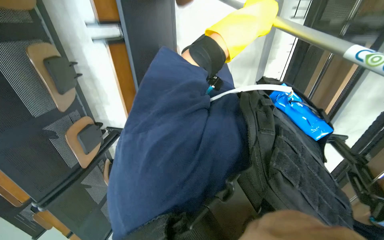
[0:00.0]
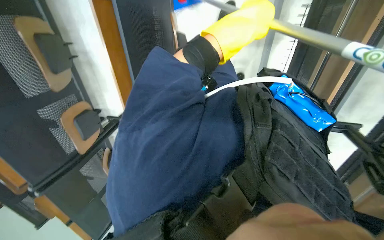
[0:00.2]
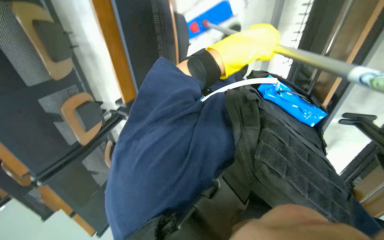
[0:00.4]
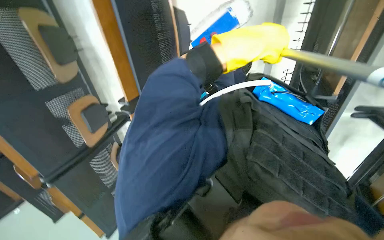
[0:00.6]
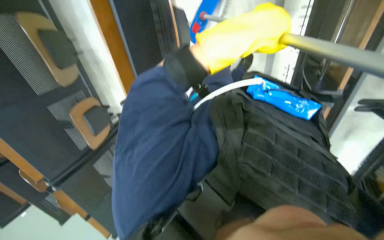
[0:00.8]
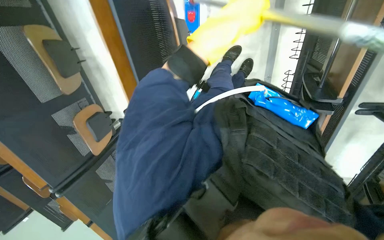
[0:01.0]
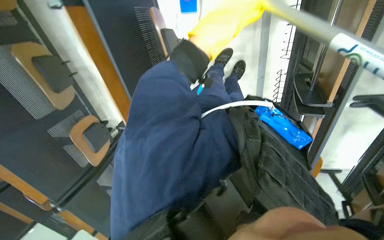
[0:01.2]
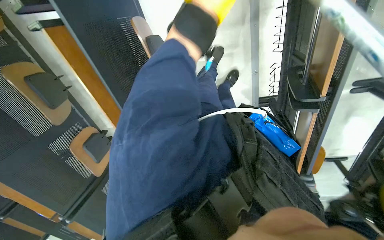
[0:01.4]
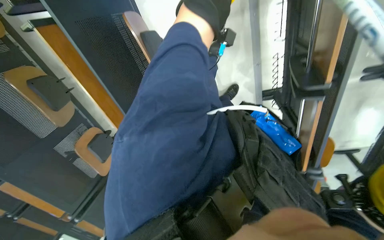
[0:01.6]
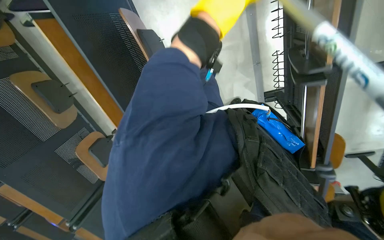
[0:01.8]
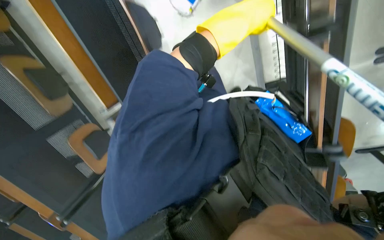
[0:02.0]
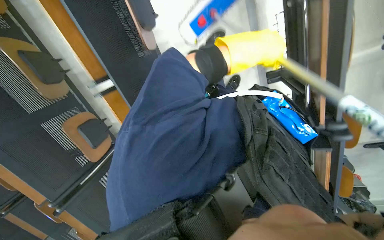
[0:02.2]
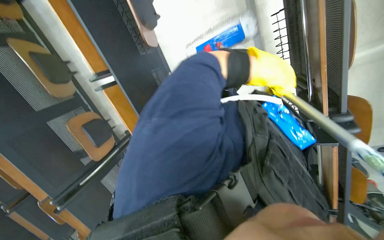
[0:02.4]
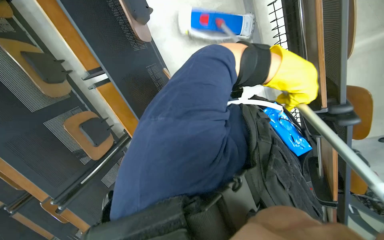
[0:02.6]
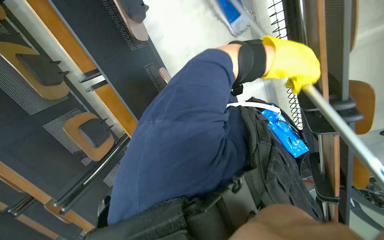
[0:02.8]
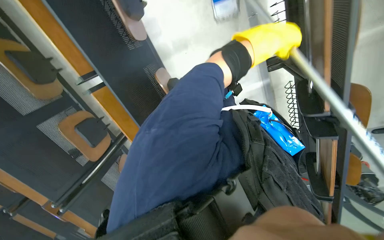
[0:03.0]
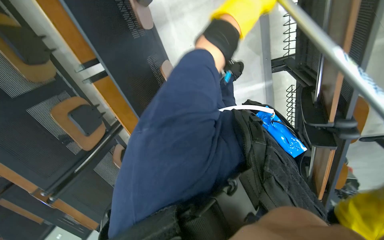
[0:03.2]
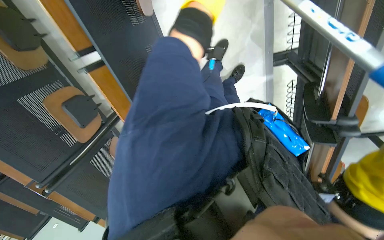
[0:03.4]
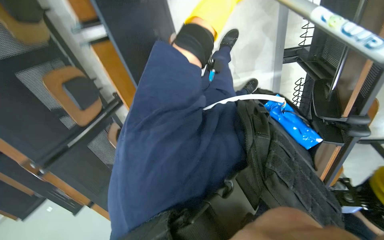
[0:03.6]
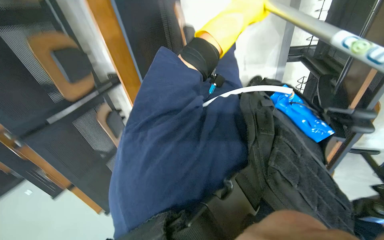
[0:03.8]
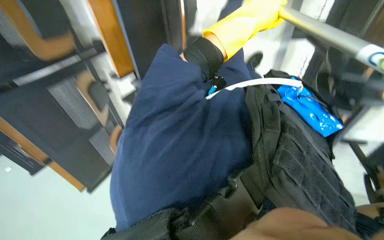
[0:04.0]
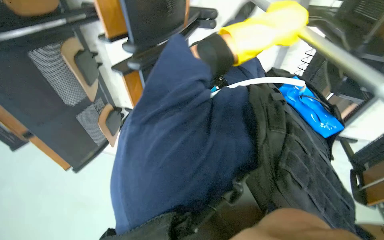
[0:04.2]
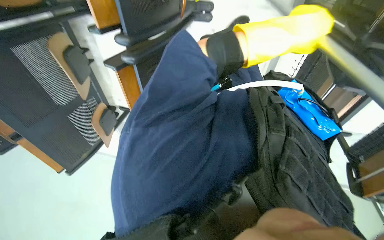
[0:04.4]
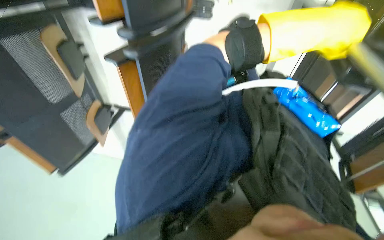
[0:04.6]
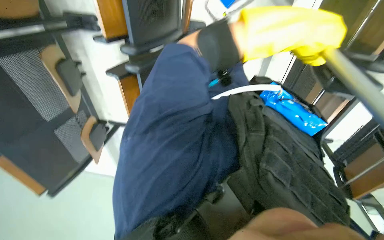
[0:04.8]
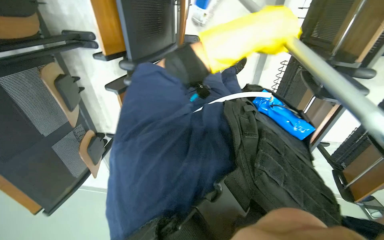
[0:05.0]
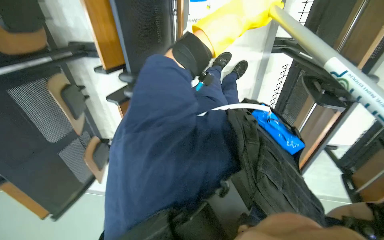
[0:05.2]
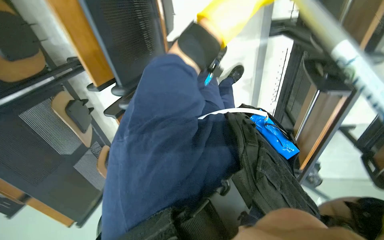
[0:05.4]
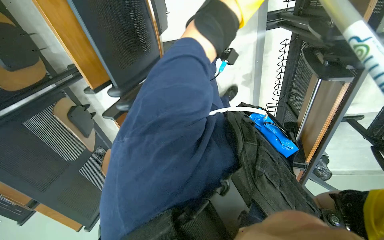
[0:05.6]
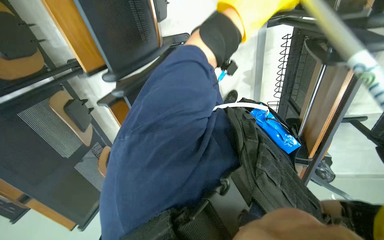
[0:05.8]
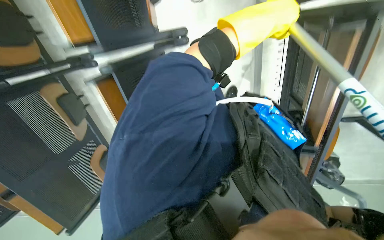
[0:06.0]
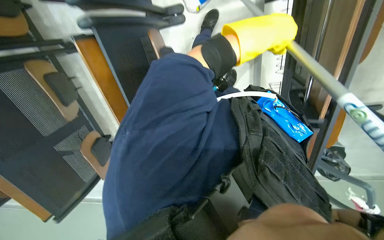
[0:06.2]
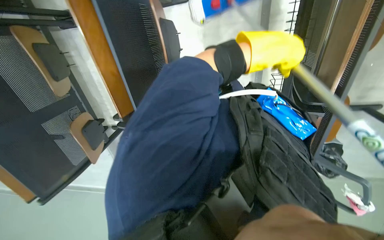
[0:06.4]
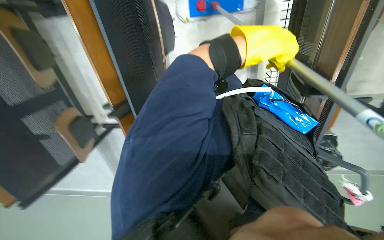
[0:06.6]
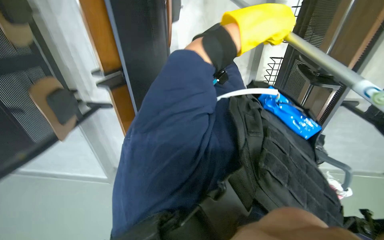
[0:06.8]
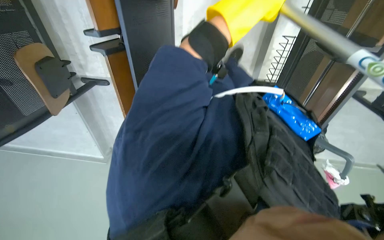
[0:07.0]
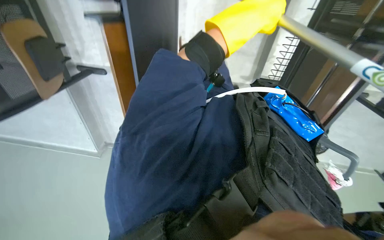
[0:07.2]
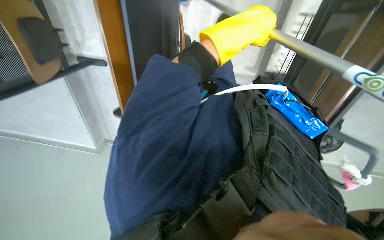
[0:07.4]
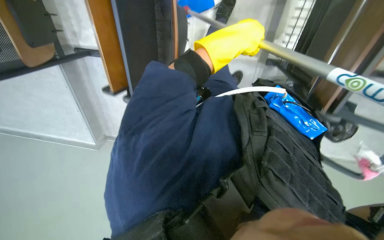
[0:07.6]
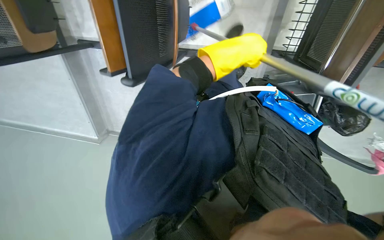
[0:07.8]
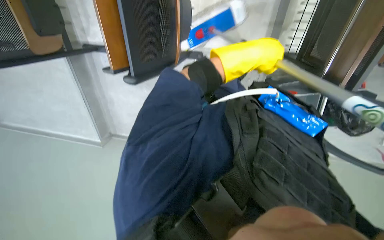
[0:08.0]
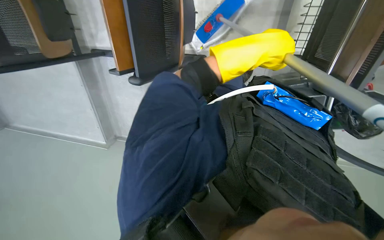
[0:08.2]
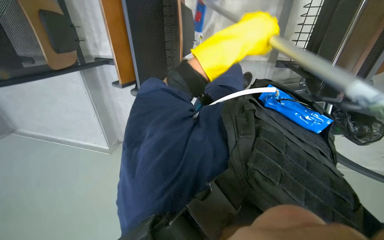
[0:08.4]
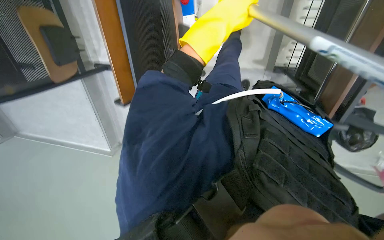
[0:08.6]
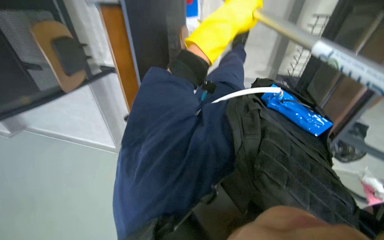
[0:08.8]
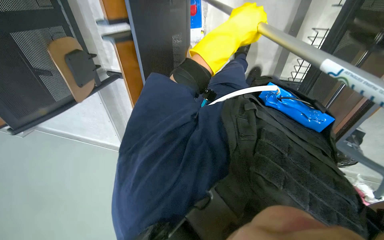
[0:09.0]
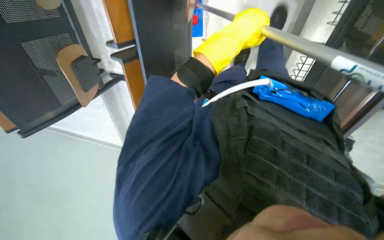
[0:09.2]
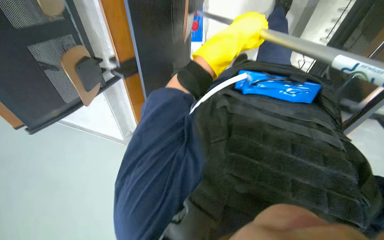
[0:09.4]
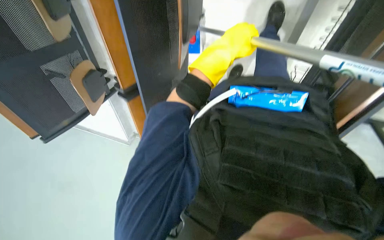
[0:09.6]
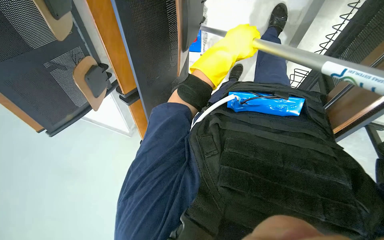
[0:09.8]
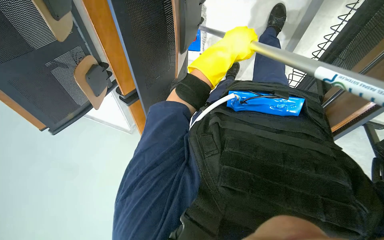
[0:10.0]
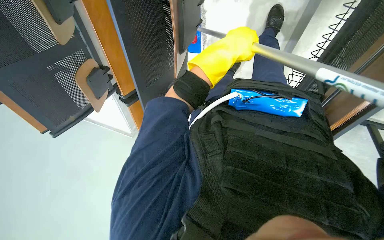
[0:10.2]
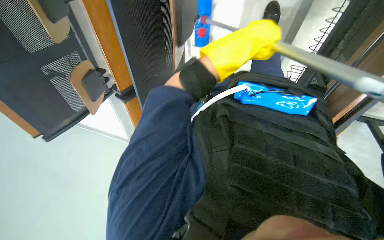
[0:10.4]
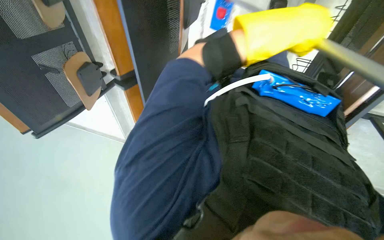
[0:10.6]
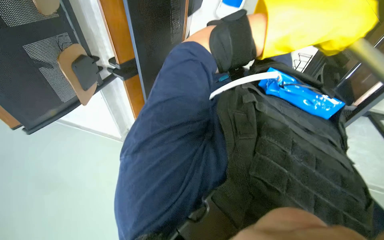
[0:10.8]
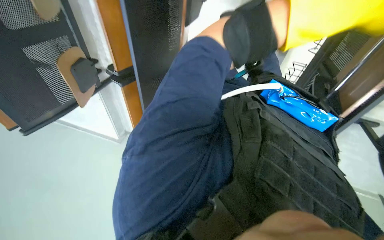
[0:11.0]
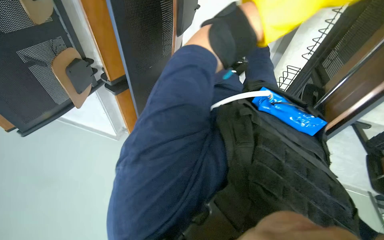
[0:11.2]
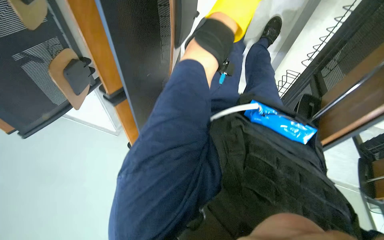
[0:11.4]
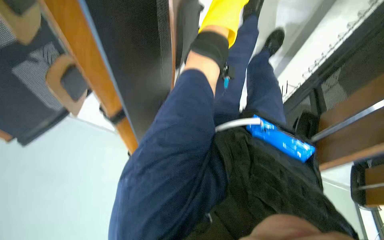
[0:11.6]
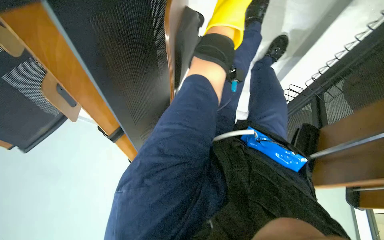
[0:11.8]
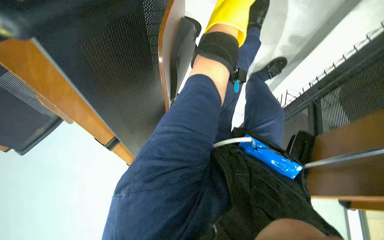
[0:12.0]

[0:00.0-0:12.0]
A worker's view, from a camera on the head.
Job: mopping floor.
The whole recording: Mopping classroom floor. The worker mops the classroom floor with a long-handled mop.
0:03.0 to 0:04.4: The wearer looks roughly 15 degrees further downward.
0:04.4 to 0:06.0: The left hand goes to the left and returns, approximately 5 cm each way.
0:06.0 to 0:07.6: The wearer looks roughly 30 degrees further downward. The left hand heads to the left, covering some 10 cm.

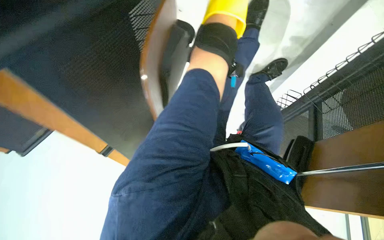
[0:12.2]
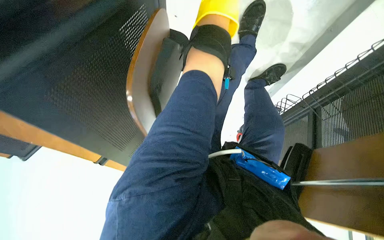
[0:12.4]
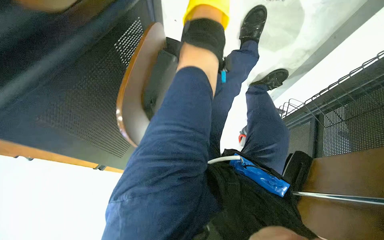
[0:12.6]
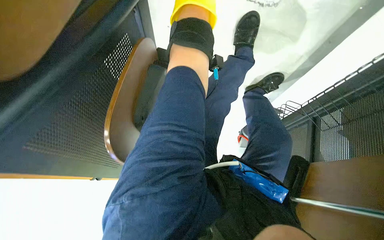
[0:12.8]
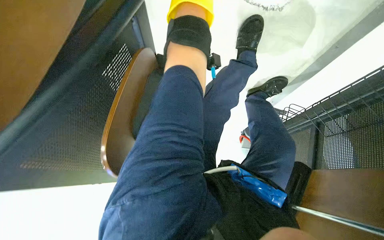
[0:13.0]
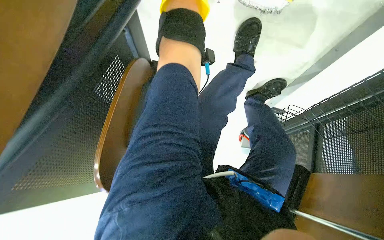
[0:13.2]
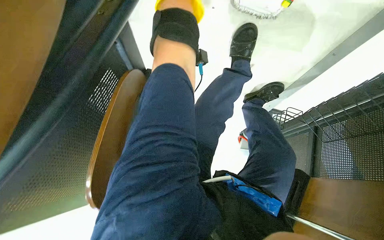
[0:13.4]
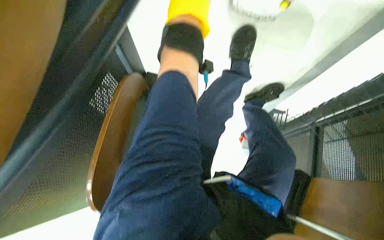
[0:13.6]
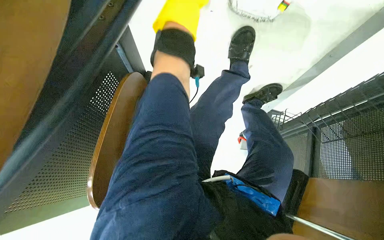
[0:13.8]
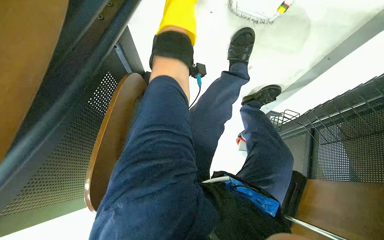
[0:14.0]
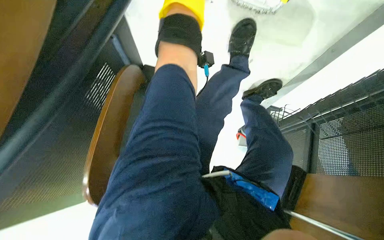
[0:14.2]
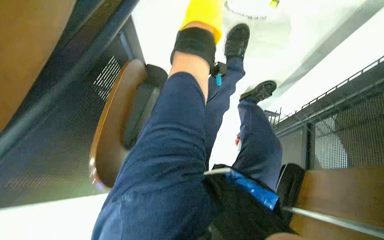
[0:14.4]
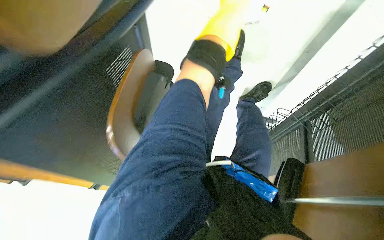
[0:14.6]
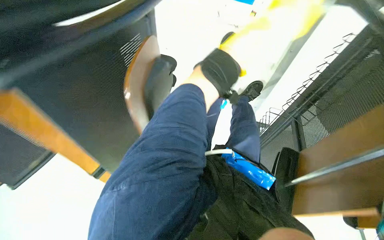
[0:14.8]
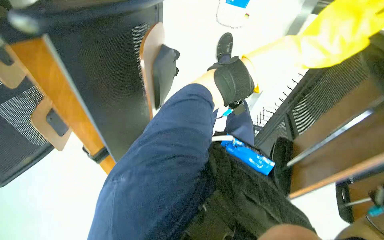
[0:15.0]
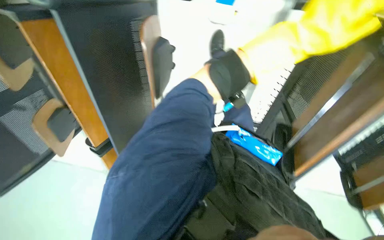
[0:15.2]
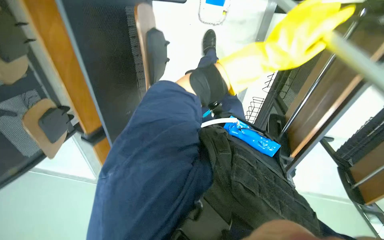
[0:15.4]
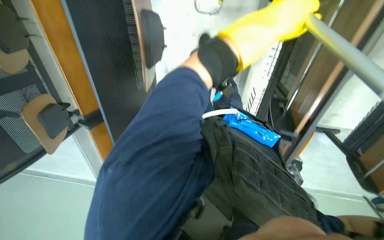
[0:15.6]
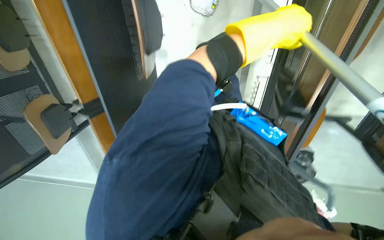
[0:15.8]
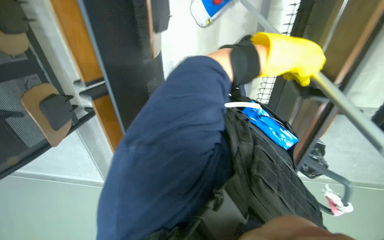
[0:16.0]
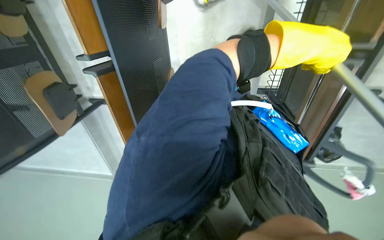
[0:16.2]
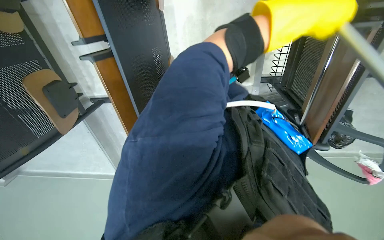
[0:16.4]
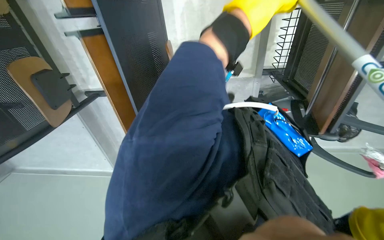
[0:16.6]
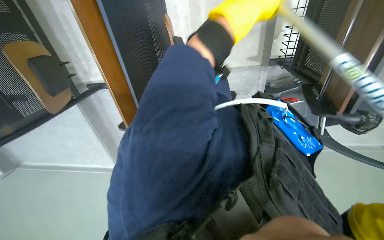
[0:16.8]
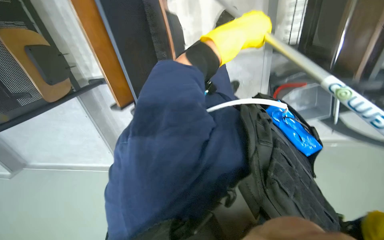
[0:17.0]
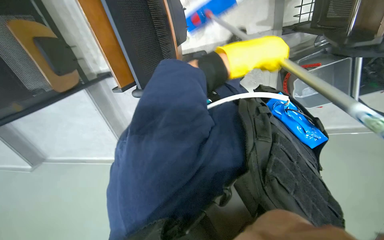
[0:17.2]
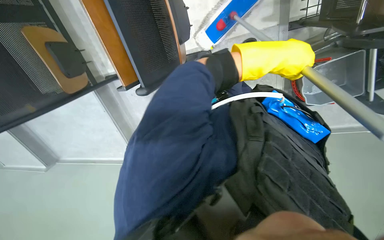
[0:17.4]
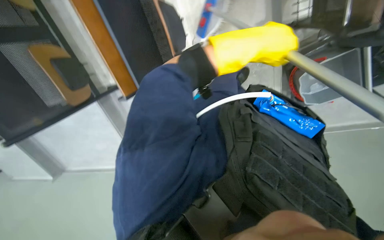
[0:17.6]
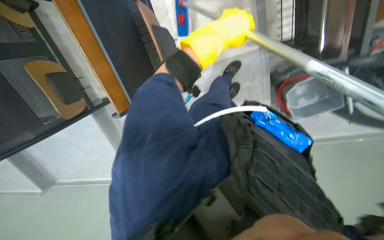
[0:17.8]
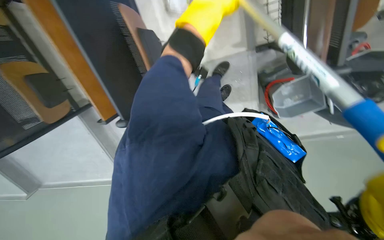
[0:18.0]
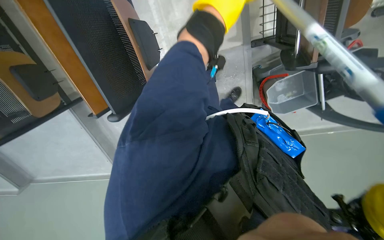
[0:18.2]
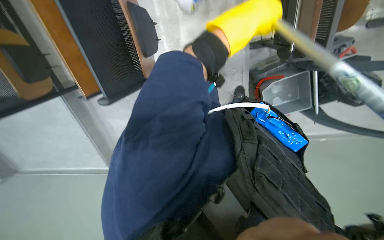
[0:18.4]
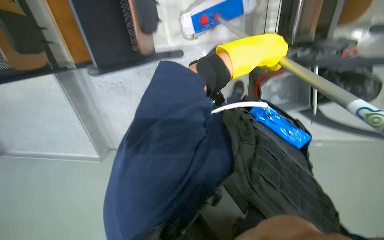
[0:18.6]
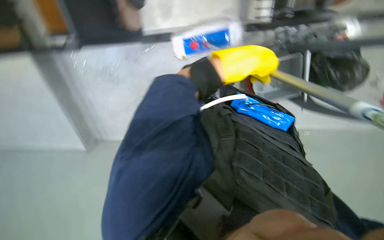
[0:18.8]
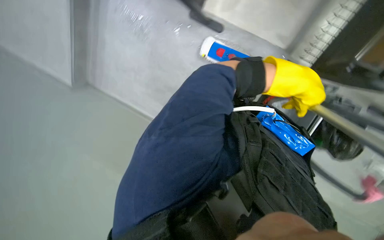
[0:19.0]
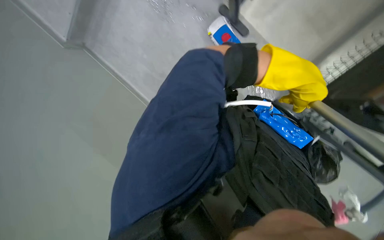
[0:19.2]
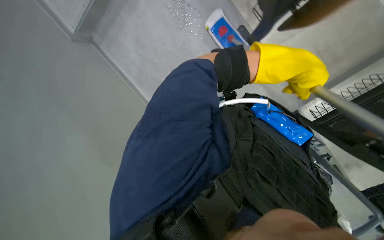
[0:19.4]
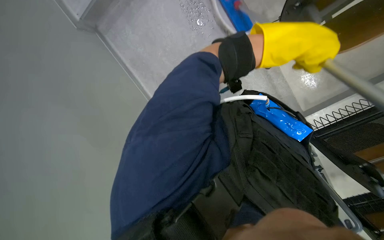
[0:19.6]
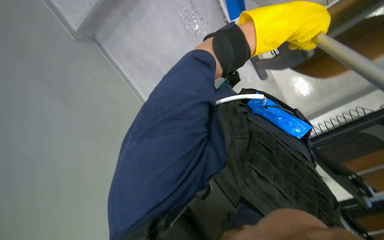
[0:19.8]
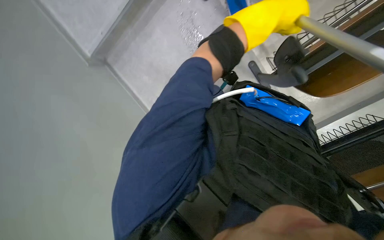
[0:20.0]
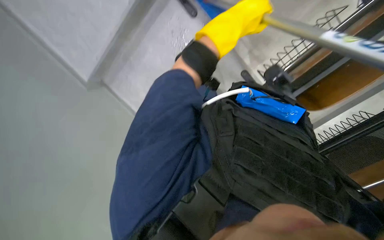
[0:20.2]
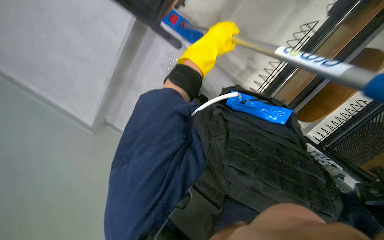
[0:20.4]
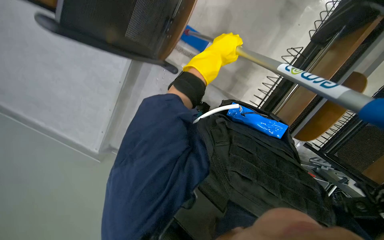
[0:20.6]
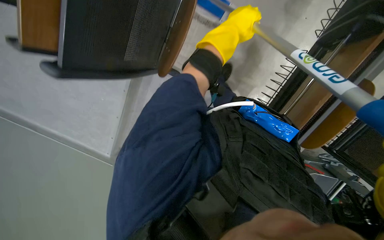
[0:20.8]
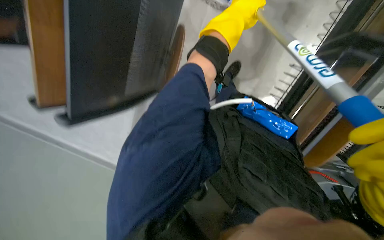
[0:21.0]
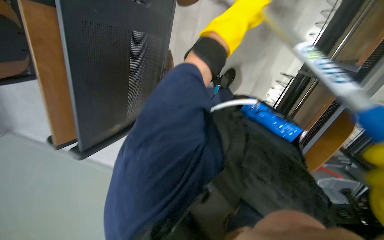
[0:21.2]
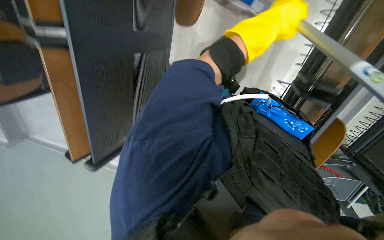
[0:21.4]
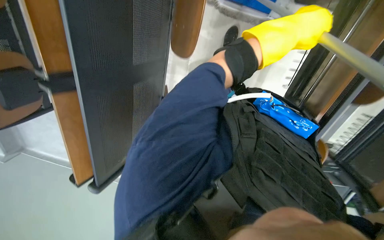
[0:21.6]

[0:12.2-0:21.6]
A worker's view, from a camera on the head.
Job: mopping floor.
The whole recording: Mopping classroom floor. The worker mops the classroom floor with a long-handled mop.
0:13.8 to 0:15.4: The camera is carried about 50 cm. The wearer looks approximately 20 degrees further upward.
0:15.4 to 0:17.0: The wearer looks about 15 degrees further downward. The left hand travels to the left by some 25 cm.
0:17.0 to 0:18.4: The left hand goes left and right, approximately 20 cm each way, reversing 2 times.
